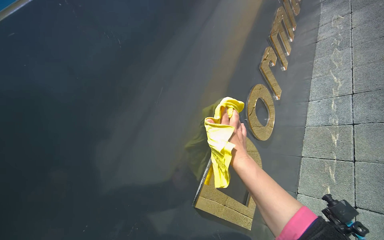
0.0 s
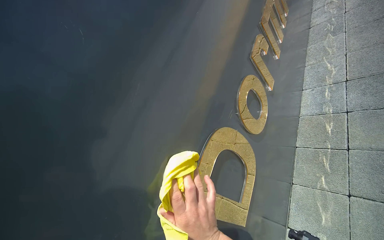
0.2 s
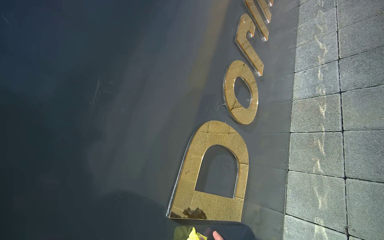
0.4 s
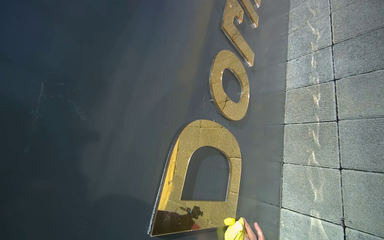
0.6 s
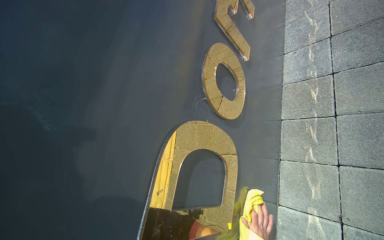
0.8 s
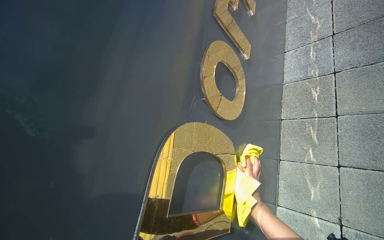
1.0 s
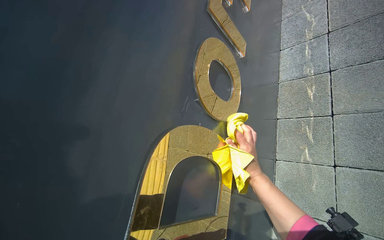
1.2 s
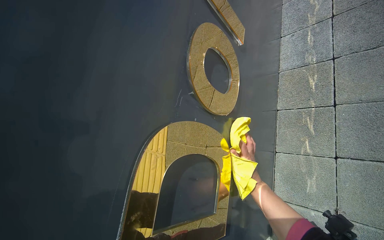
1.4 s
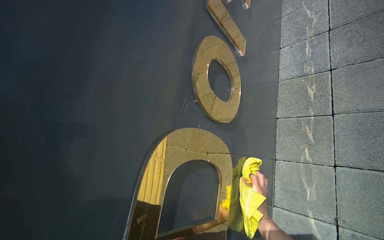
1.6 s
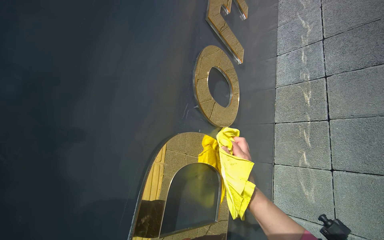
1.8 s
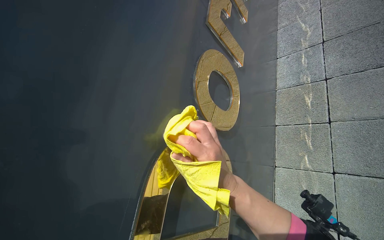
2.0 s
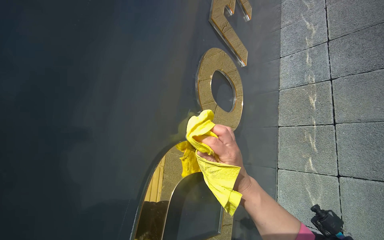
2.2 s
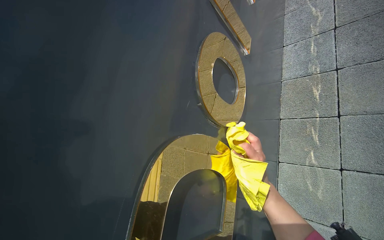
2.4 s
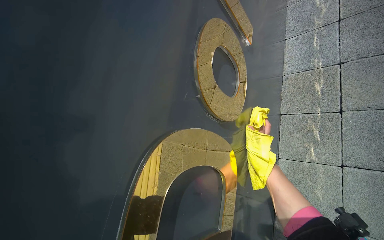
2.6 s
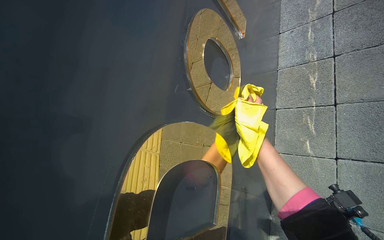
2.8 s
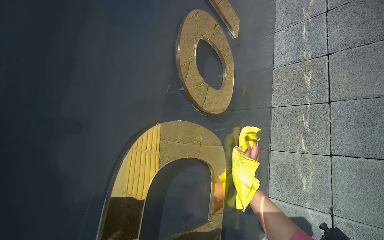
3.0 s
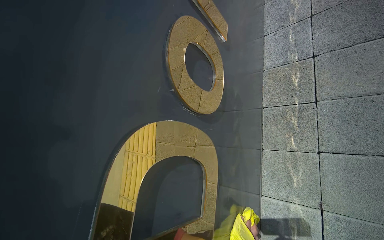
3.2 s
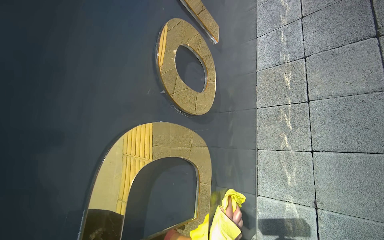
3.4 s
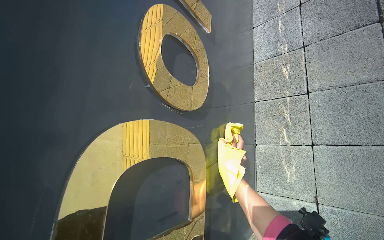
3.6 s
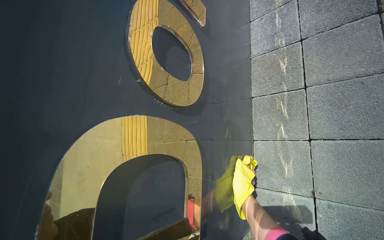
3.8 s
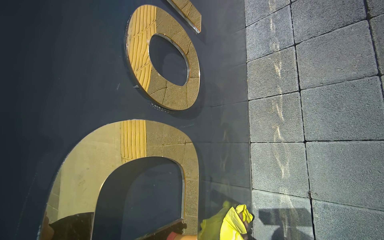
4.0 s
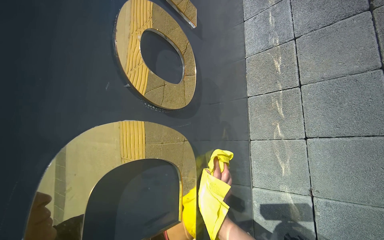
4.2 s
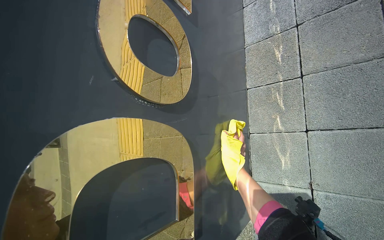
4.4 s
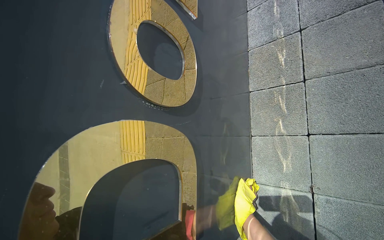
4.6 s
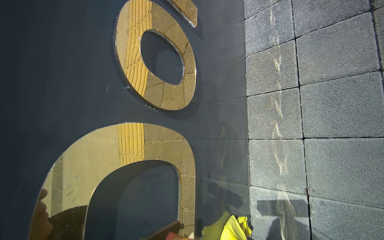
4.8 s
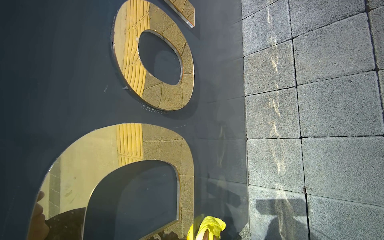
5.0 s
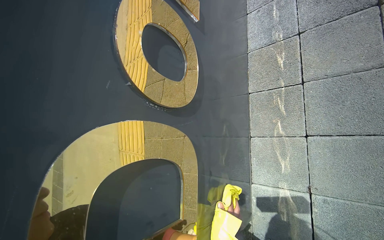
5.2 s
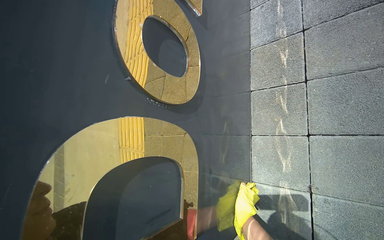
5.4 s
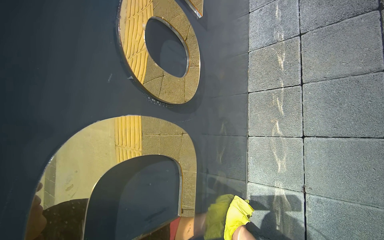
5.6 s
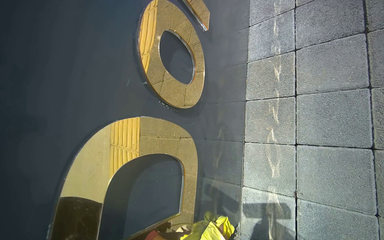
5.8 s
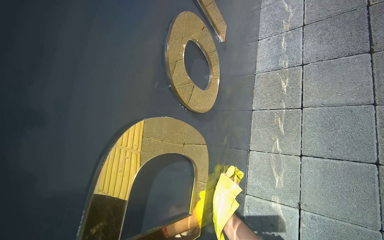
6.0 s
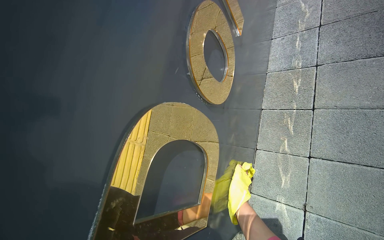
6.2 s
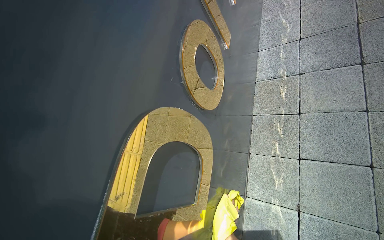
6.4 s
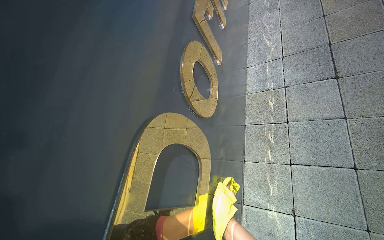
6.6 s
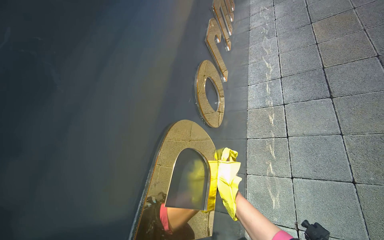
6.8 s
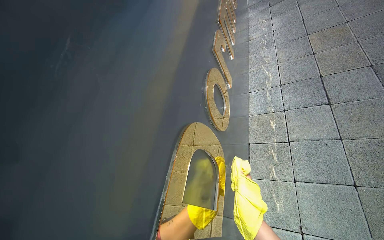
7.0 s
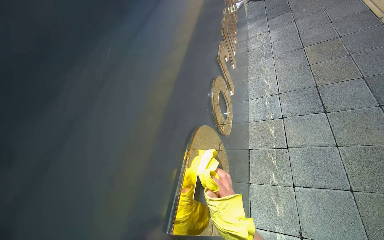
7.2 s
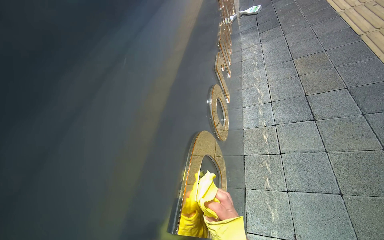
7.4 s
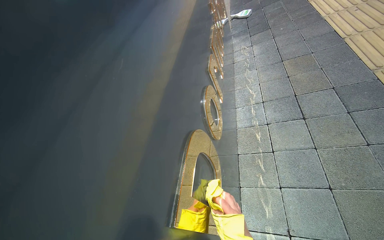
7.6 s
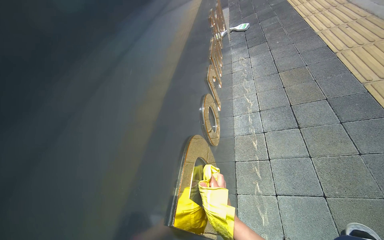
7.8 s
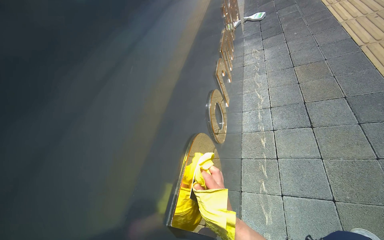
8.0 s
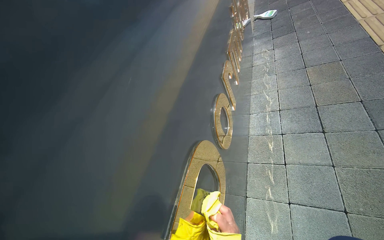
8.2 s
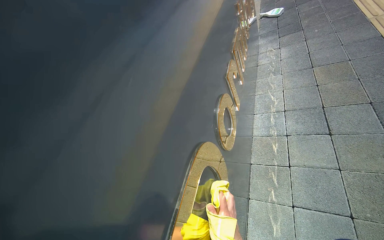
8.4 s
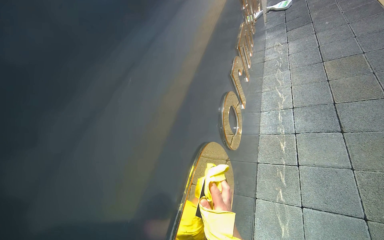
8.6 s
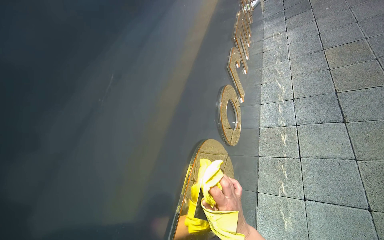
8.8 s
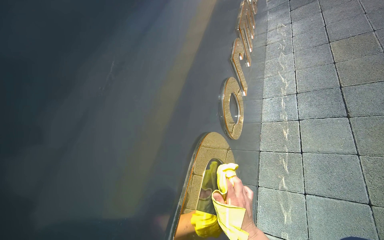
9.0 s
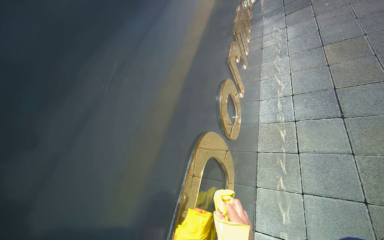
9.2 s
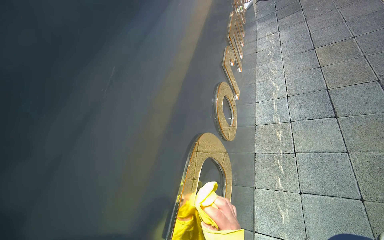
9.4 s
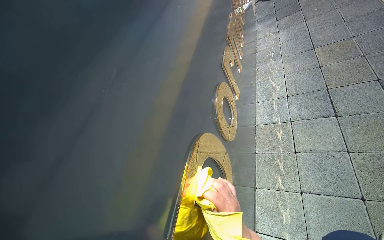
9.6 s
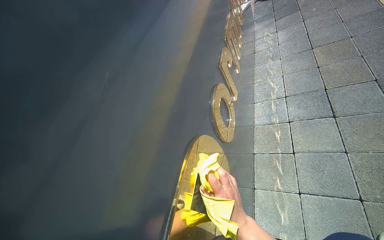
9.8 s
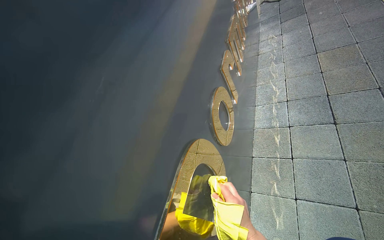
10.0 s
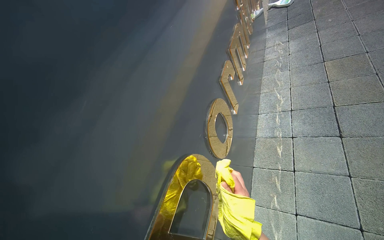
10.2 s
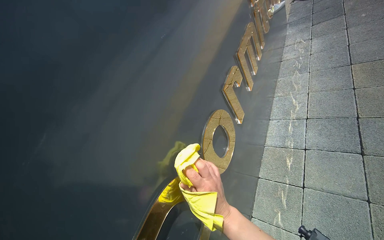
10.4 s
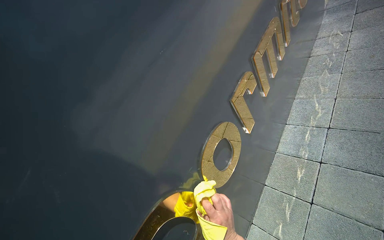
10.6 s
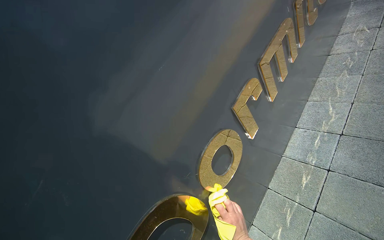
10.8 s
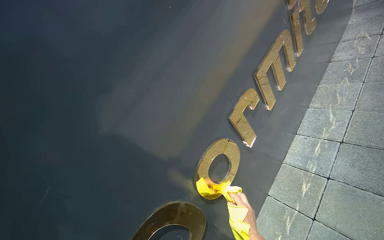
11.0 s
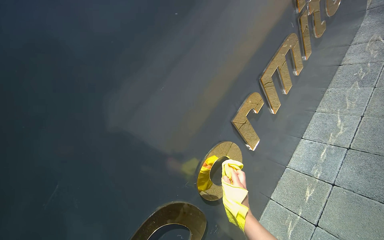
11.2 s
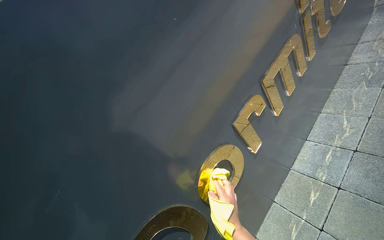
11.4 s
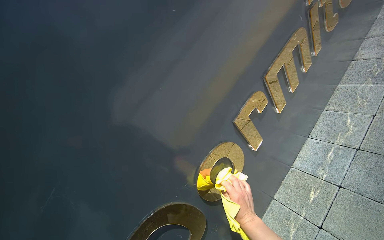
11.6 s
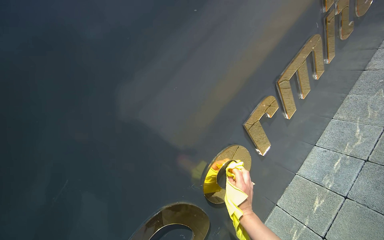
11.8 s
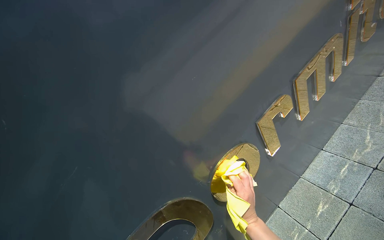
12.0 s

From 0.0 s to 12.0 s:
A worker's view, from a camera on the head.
Job: wiping surfaces.
The whole recording: Cleaning dormitory sign. The worker cleans the golden letters and top surface of the dormitory sign with a cloth and spray.
From 0.0 s to 1.6 s: The view tilts roughly 15 degrees downward.
From 1.6 s to 3.0 s: The right hand heads up the picture, covering approximately 10 cm.
From 3.0 s to 4.4 s: The right hand swings up and down the picture, roughly 15 cm each way, with 3 reversals.
From 6.0 s to 7.6 s: The view tips upward by roughly 25 degrees. The right hand goes approximately 30 cm nearer to the camera and to the left.
From 10.4 s to 12.0 s: The head turns to the left by approximately 25 degrees. The right hand shifts roughly 10 cm to the right.

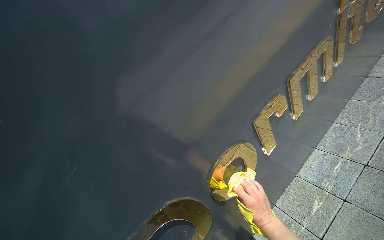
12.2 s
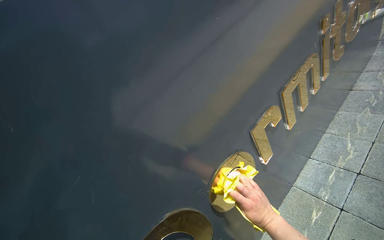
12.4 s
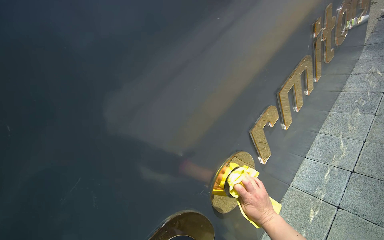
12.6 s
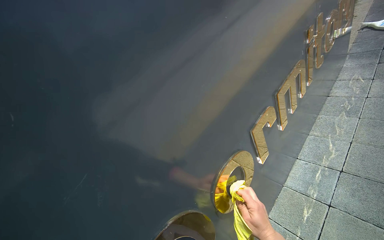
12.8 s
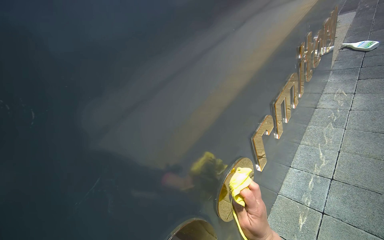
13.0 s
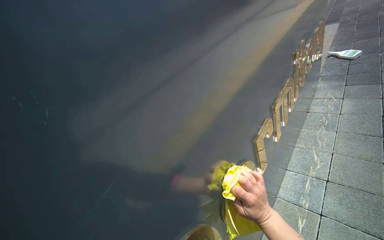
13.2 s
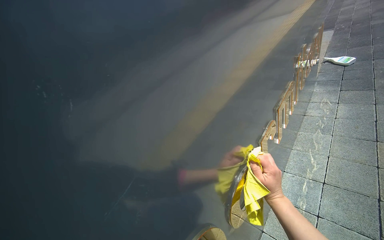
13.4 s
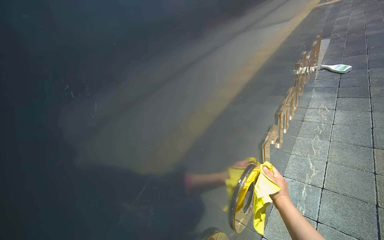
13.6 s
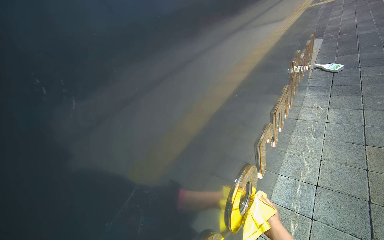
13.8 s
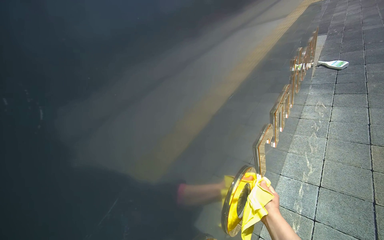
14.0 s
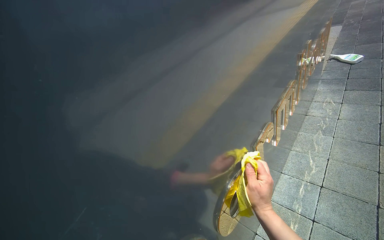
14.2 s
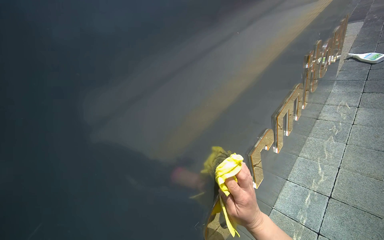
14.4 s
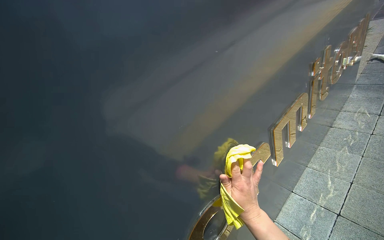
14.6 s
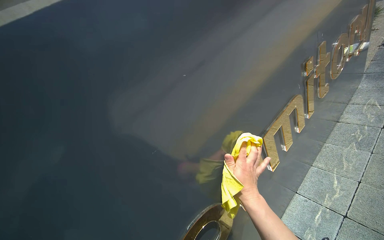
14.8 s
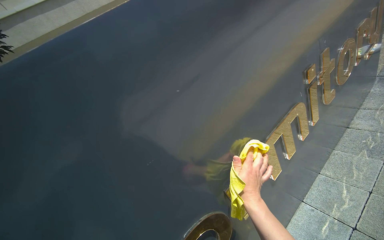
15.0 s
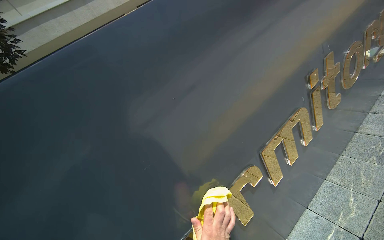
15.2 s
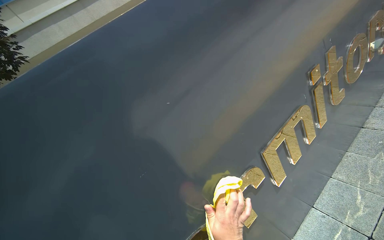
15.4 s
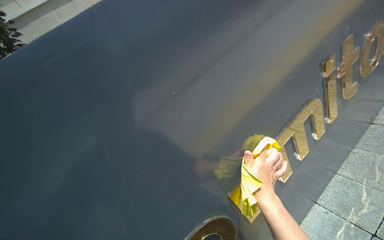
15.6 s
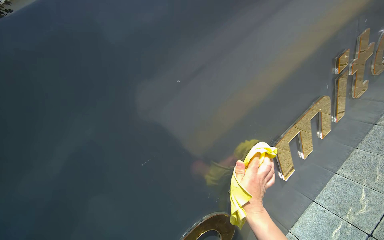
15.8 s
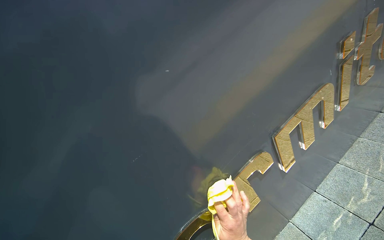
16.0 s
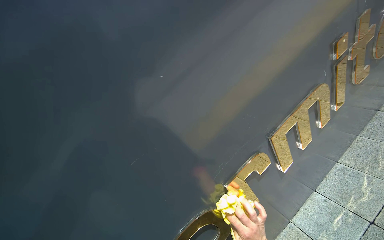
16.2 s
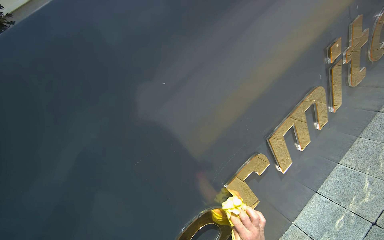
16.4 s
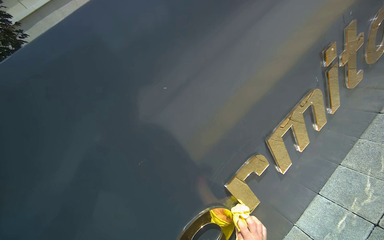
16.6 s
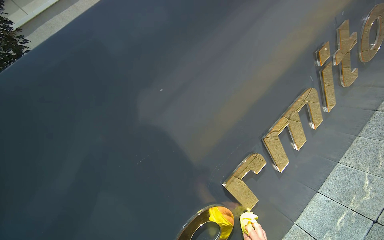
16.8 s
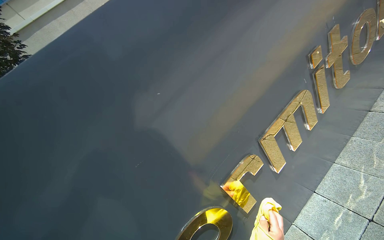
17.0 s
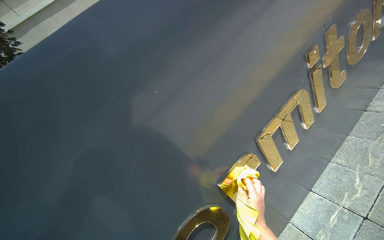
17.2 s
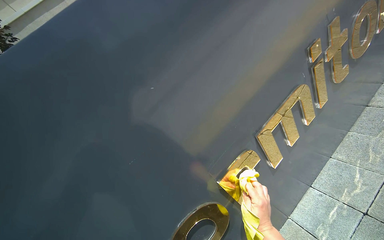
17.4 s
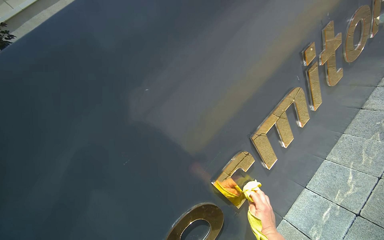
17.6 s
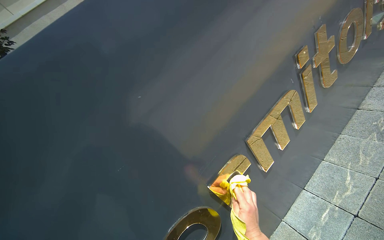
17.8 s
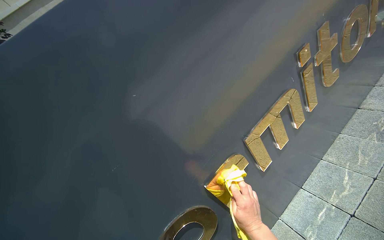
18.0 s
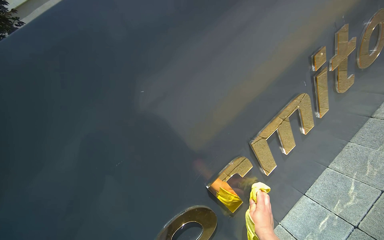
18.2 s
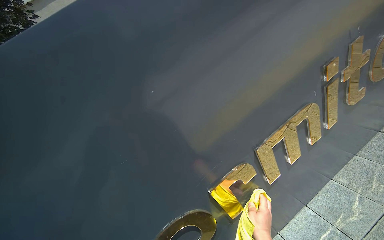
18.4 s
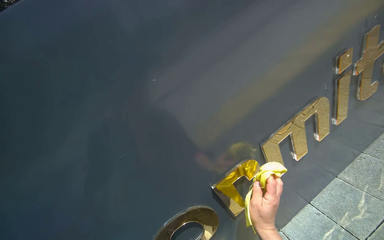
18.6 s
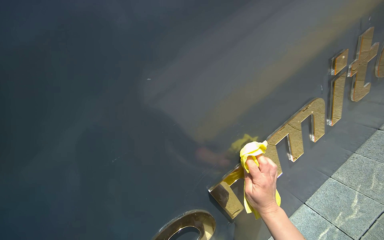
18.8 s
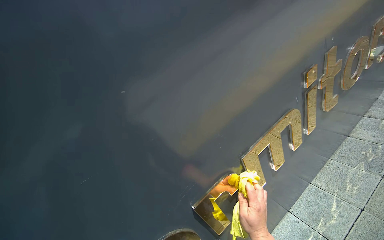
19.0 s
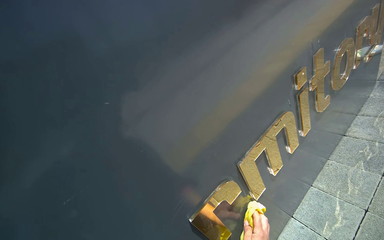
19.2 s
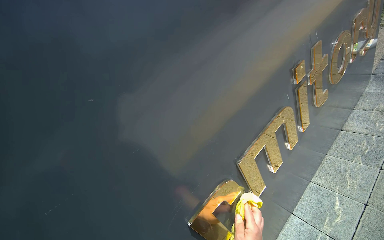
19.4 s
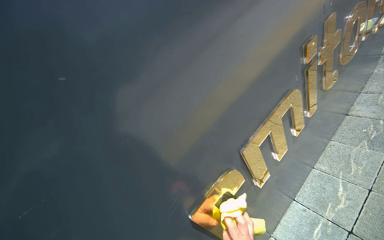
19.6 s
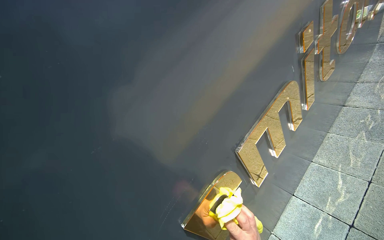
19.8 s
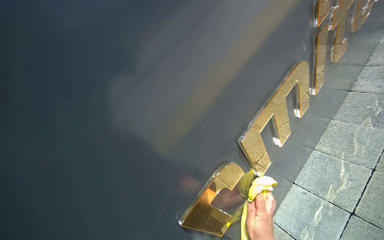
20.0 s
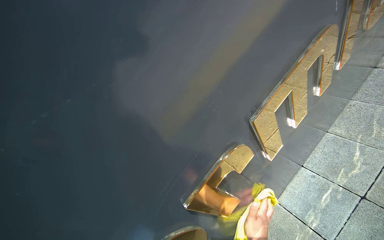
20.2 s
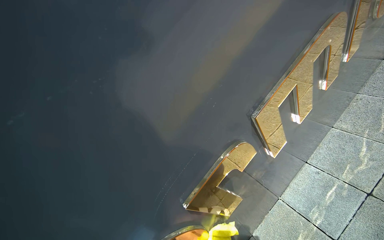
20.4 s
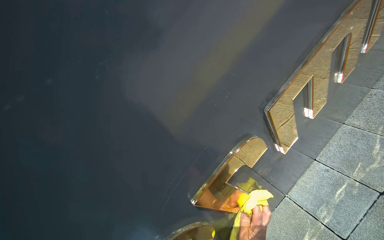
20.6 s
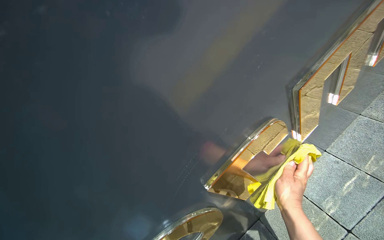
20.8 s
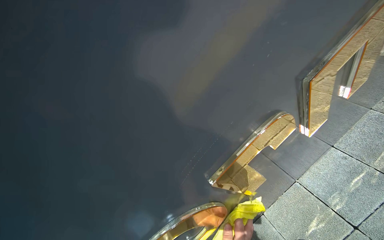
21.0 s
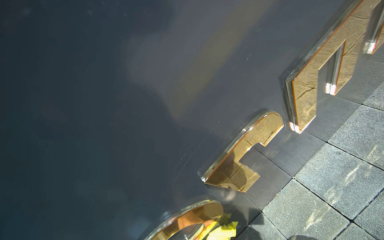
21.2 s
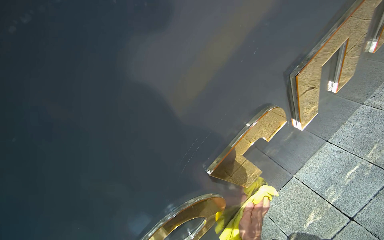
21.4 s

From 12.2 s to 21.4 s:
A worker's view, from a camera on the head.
Job: wiping surfaces.
The whole recording: Cleaning dormitory sign. The worker cleans the golden letters and top surface of the dormitory sign with a cloth and spray.
From 12.2 s to 13.8 s: The view pans to the right by about 20 degrees. The view tilts some 15 degrees upward.
From 13.8 s to 15.2 s: The view swings approximately 20 degrees to the left.
From 19.8 s to 21.4 s: The wearer looks about 20 degrees further downward.
